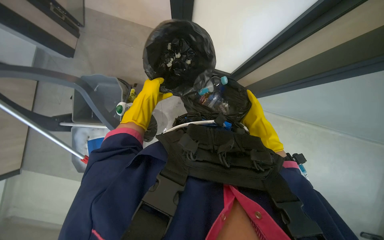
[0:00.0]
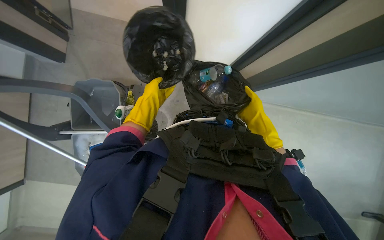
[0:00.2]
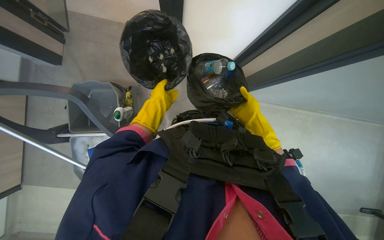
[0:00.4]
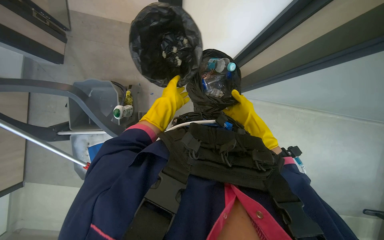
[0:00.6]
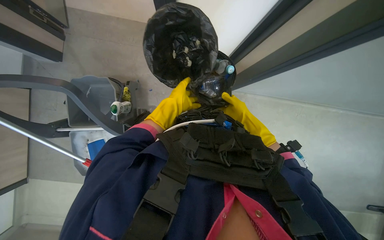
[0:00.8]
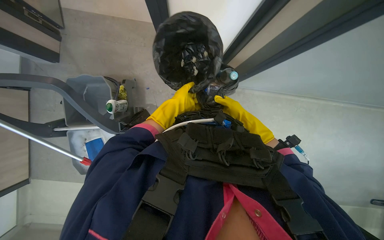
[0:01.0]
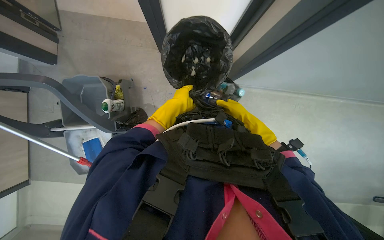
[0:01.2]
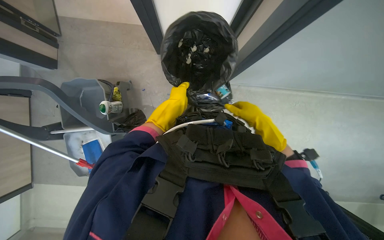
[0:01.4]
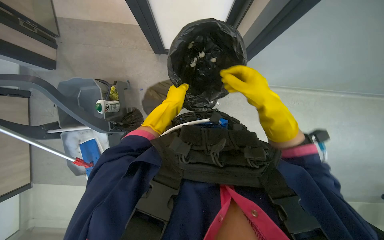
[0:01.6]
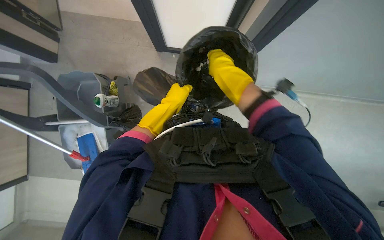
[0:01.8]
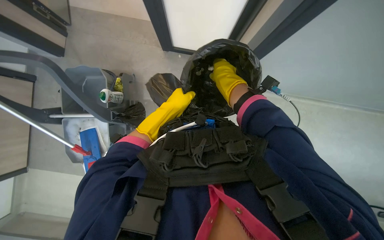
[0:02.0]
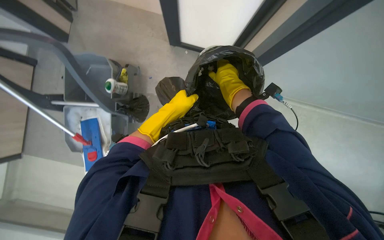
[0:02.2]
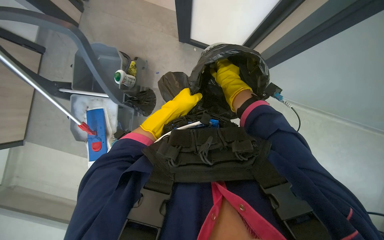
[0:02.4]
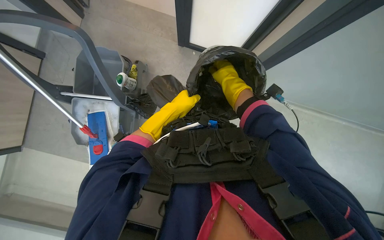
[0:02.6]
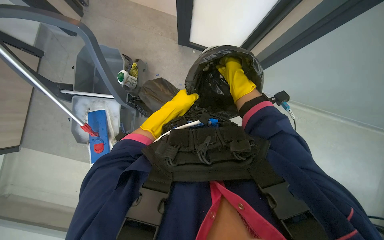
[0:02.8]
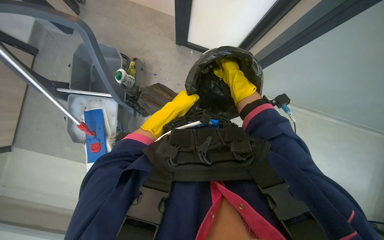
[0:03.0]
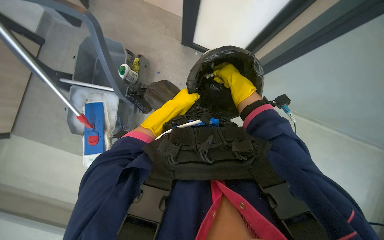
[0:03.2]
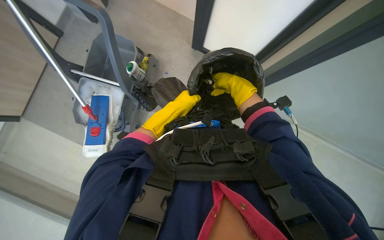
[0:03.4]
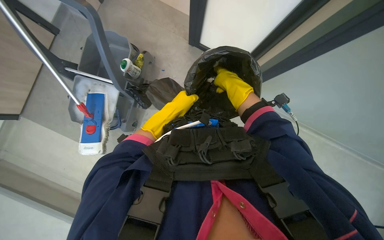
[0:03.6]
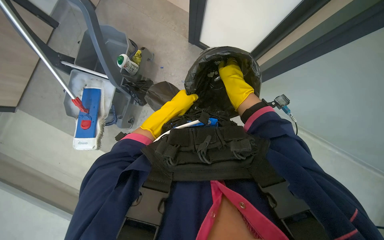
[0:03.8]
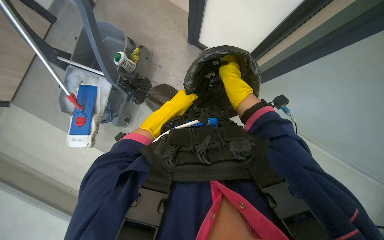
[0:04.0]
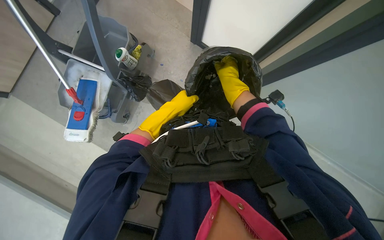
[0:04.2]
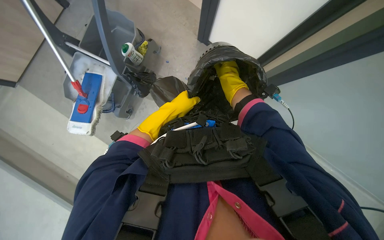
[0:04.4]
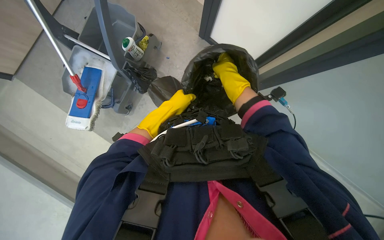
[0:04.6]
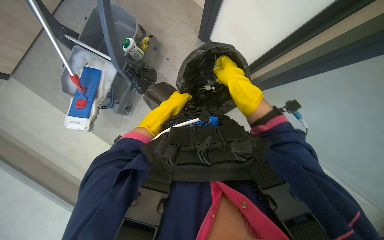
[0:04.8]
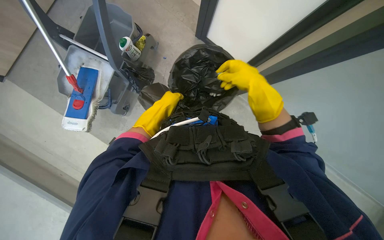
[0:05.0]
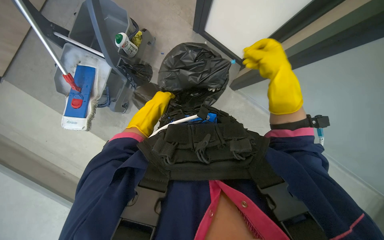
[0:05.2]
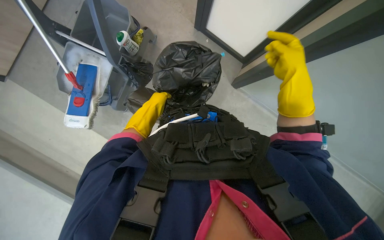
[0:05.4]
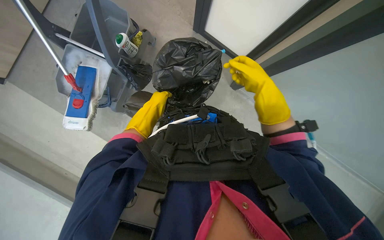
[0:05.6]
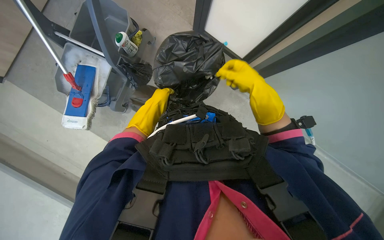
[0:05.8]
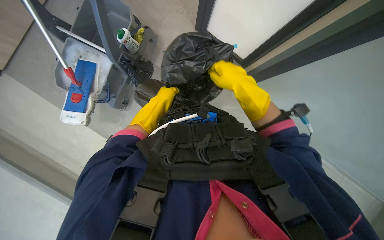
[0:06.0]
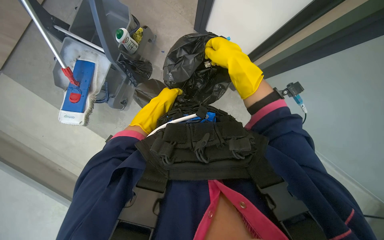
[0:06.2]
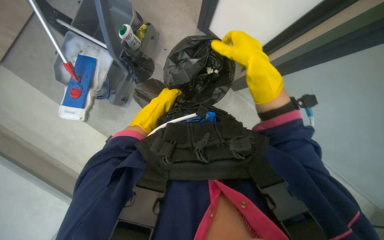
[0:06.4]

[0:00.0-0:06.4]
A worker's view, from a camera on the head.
Job: managing trash.
The whole recording: Emptying trash from bin. The worker removes a trash bag from a bin and ties it.
0:00.0 to 0:01.6: The right hand goes some 10 cm nearer to the camera. Meanwhile the left hand heads to the right, covering roughly 10 cm.
0:01.6 to 0:03.2: The right hand shifts approximately 20 cm up the picture and to the left.
0:04.8 to 0:06.4: The right hand moves some 15 cm to the right and comes back.

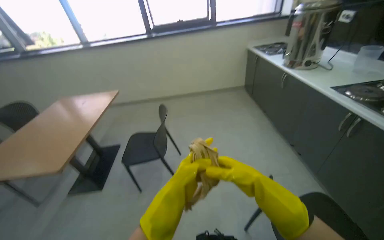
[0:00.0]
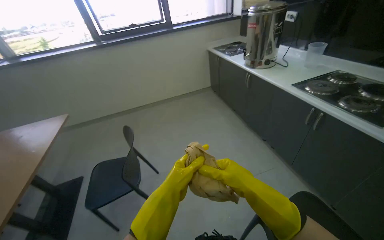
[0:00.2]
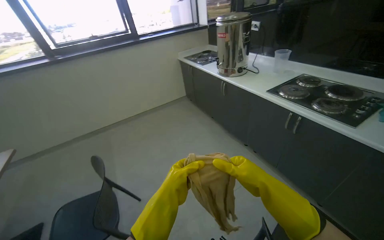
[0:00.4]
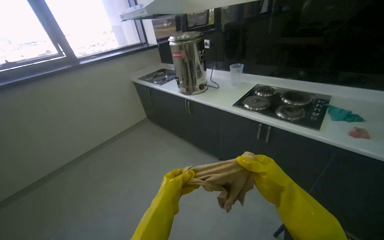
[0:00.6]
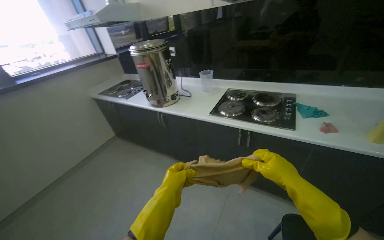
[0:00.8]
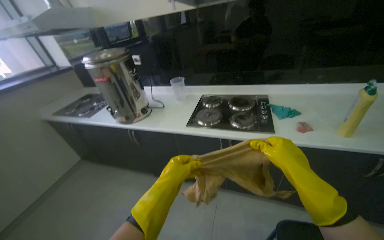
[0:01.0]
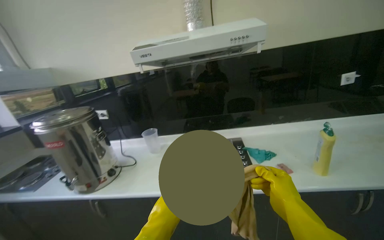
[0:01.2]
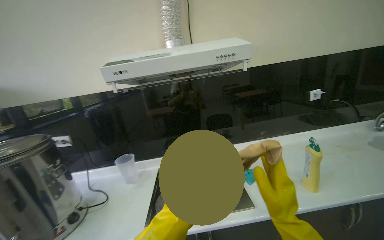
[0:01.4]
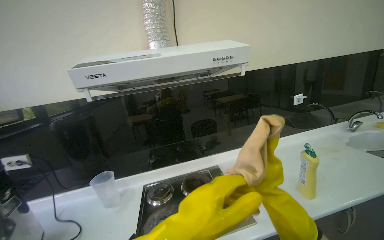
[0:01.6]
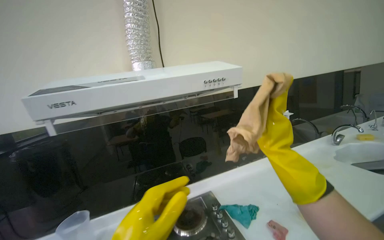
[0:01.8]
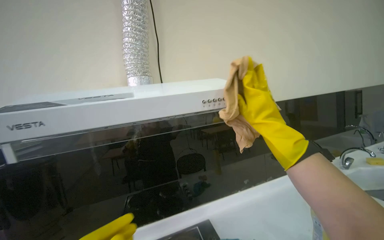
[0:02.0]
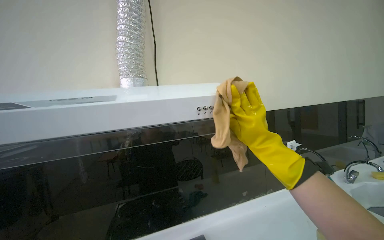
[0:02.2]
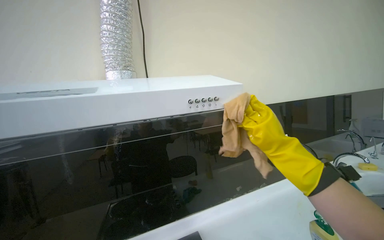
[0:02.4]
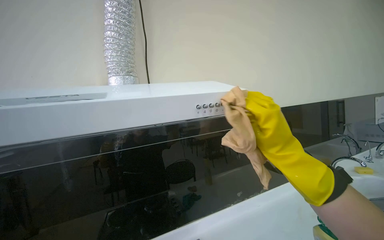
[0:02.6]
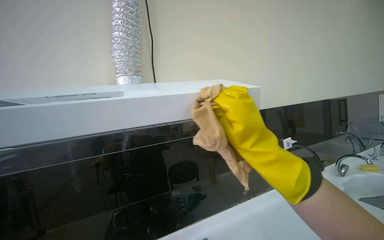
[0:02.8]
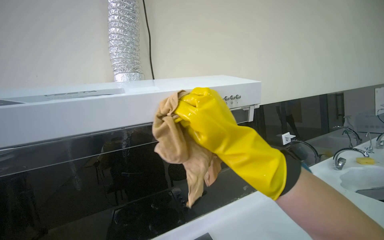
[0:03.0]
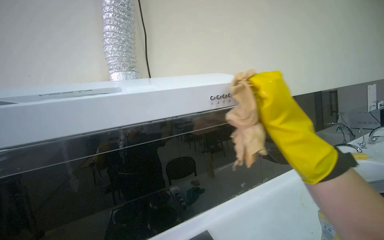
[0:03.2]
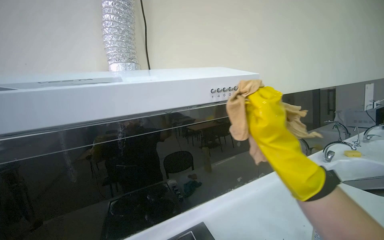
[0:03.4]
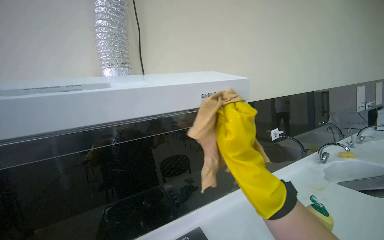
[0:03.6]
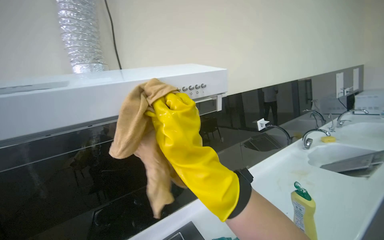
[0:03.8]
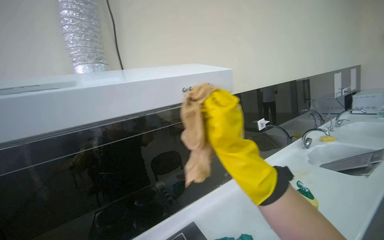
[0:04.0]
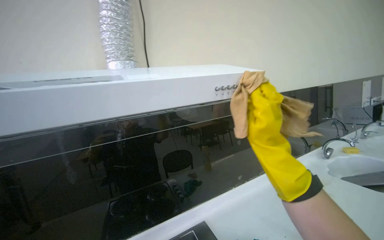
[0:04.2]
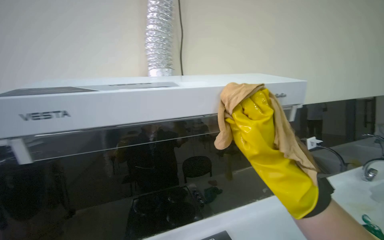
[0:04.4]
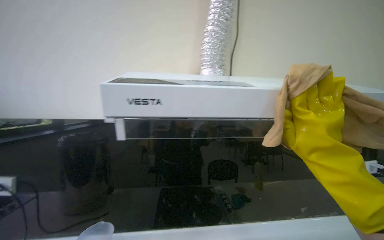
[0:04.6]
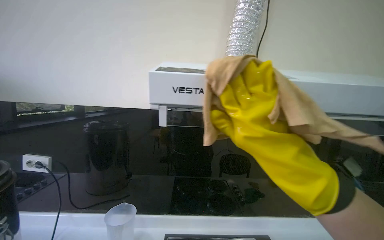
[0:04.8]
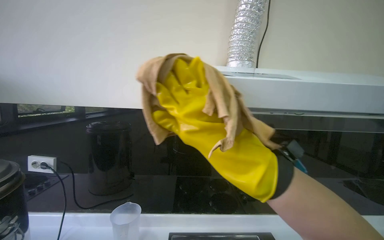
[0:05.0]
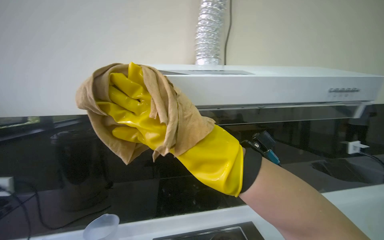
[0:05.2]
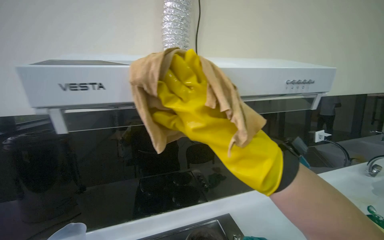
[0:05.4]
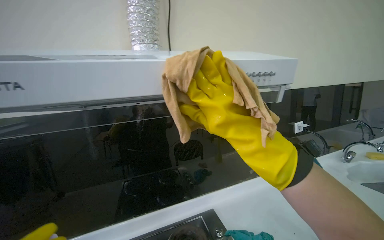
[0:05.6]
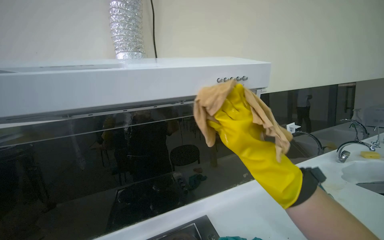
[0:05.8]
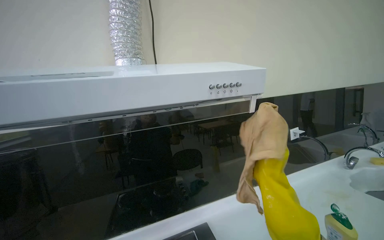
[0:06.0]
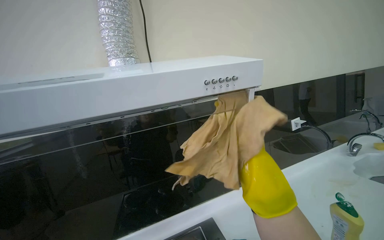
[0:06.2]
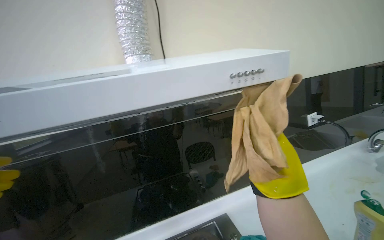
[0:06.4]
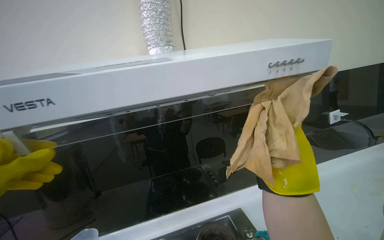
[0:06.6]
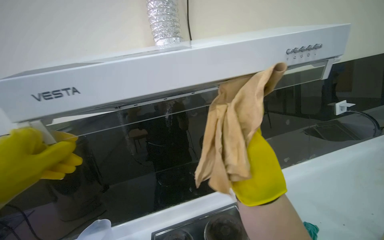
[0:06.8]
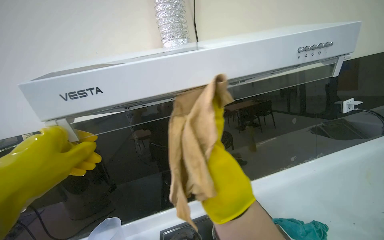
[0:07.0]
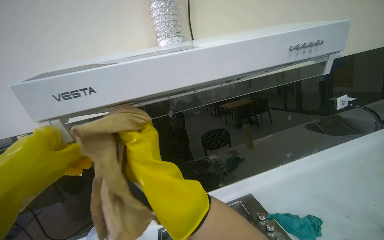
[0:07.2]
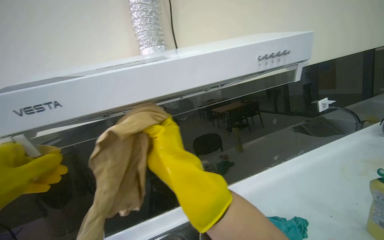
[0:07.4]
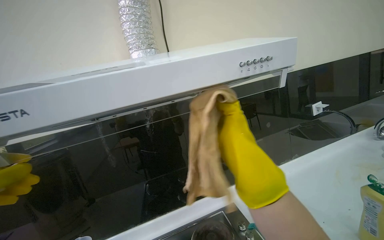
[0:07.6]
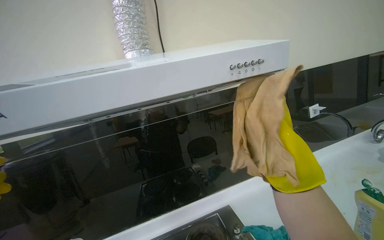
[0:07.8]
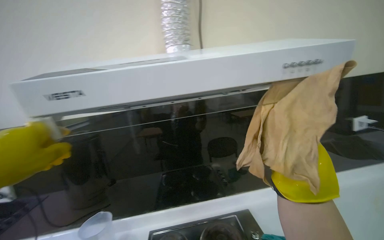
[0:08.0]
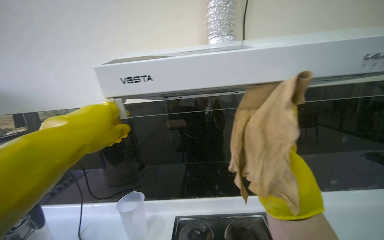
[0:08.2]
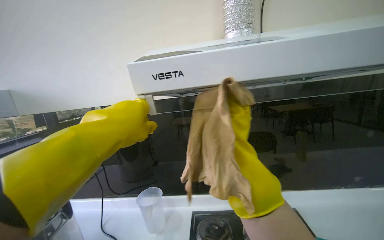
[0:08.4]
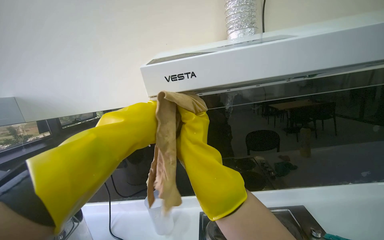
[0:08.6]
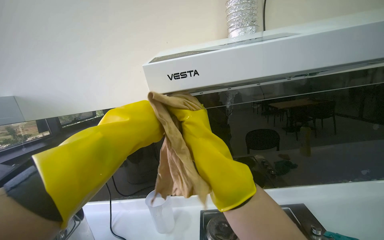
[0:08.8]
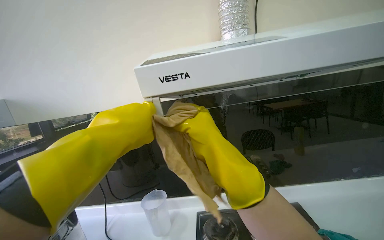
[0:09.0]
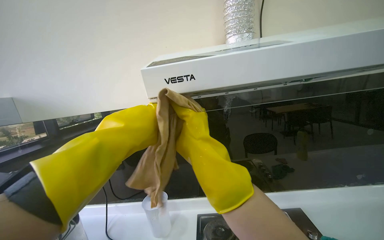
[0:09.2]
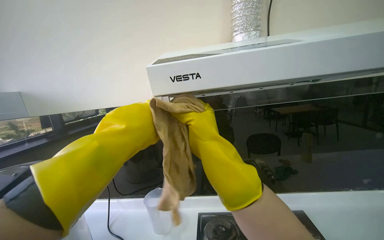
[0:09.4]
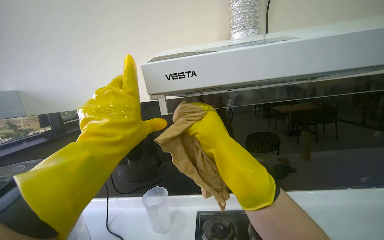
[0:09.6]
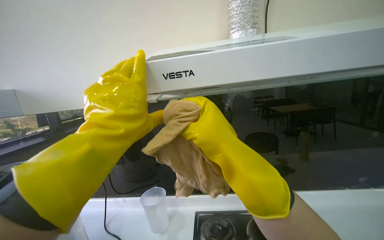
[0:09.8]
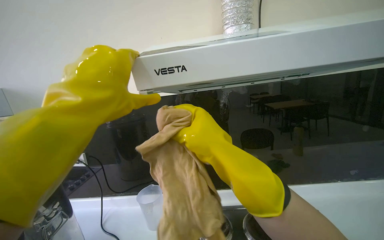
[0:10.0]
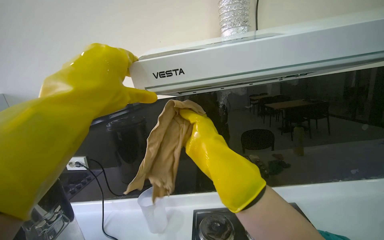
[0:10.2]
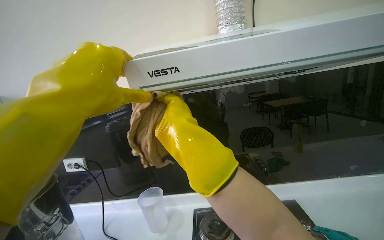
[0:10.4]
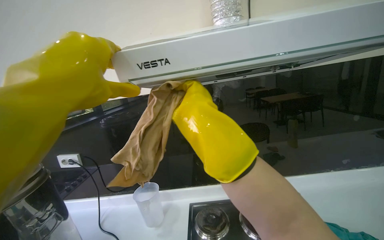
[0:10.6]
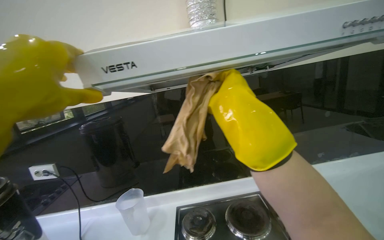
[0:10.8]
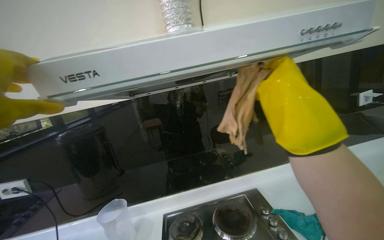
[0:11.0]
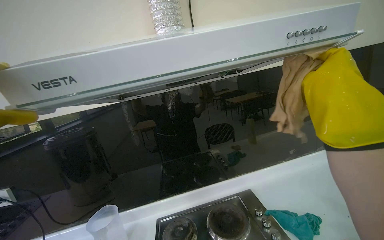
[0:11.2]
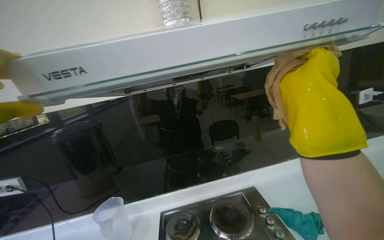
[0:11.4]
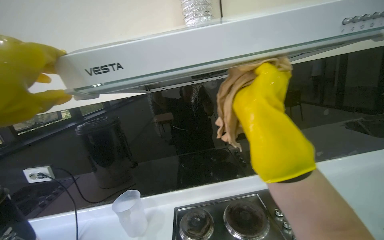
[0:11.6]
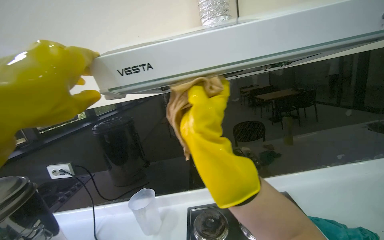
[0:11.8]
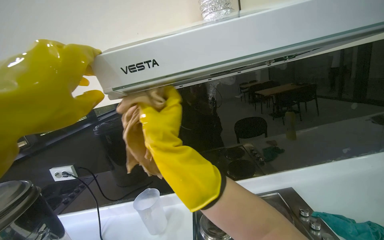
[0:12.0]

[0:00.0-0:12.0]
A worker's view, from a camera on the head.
Job: cleaning kitchen.
The whole recording: Wiping underside of range hood. The worker wipes the underside of the range hood with a wet cloth.
0:00.0 to 0:01.6: The camera travels some 1 m. The wearer looks about 95 degrees further to the right. The camera pitches upward, by roughly 35 degrees.
0:01.6 to 0:03.0: The view tilts approximately 15 degrees upward. The right hand shifts about 50 cm up the picture and to the left.
0:03.0 to 0:04.4: The right hand goes left and right, some 25 cm each way, reversing 2 times.
0:07.6 to 0:09.0: The camera sweeps to the left, by about 20 degrees.
0:09.0 to 0:10.4: The right hand swings nearer and farther, approximately 25 cm each way, with 2 reversals. The left hand heads nearer to the camera, covering approximately 10 cm.
